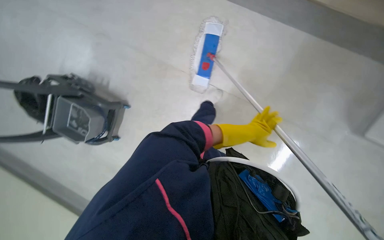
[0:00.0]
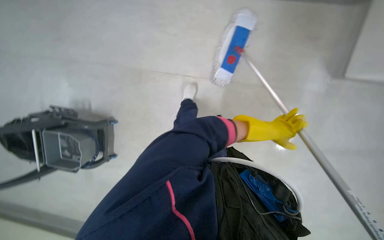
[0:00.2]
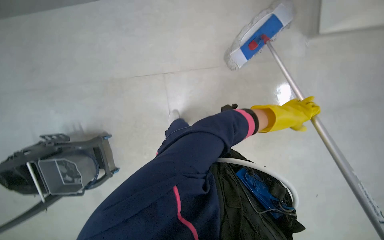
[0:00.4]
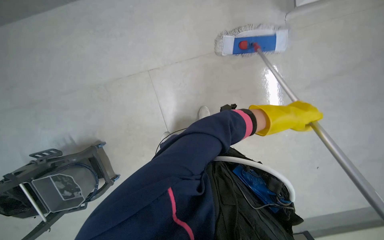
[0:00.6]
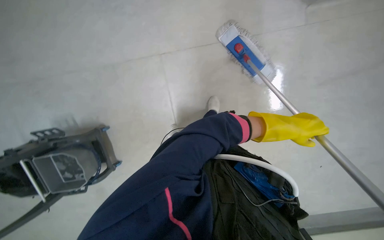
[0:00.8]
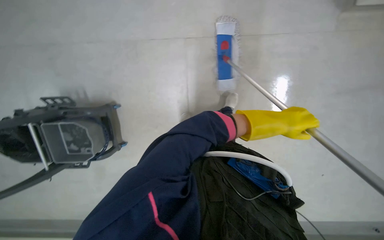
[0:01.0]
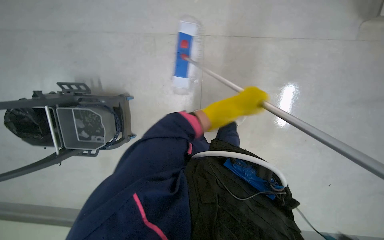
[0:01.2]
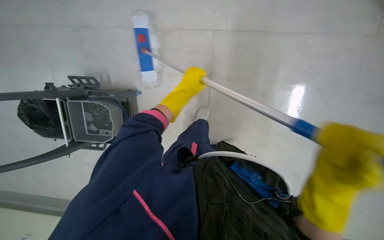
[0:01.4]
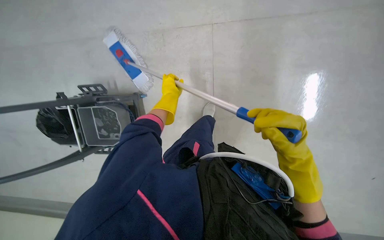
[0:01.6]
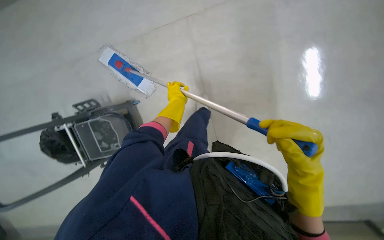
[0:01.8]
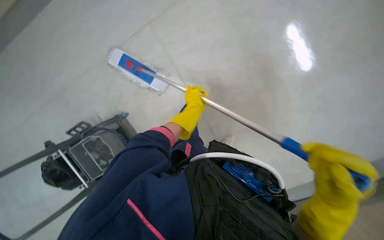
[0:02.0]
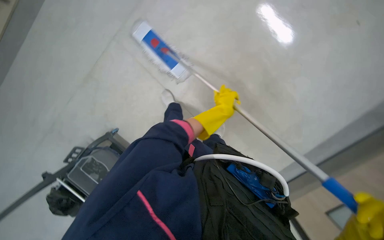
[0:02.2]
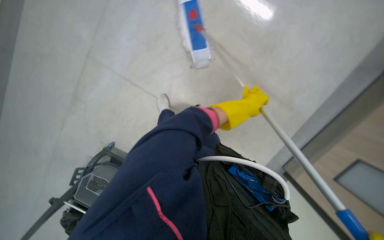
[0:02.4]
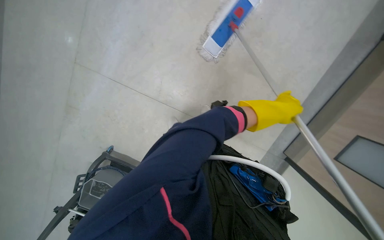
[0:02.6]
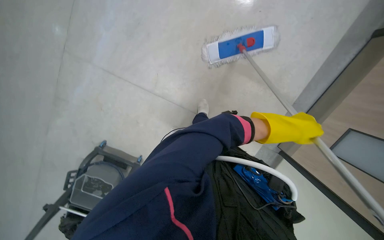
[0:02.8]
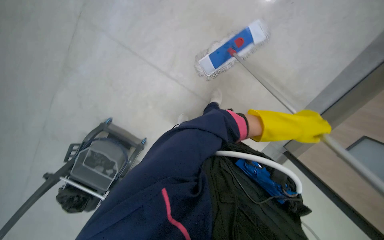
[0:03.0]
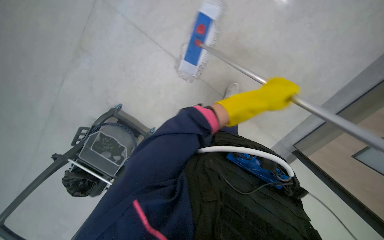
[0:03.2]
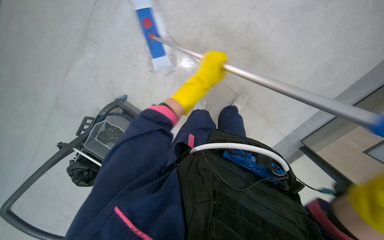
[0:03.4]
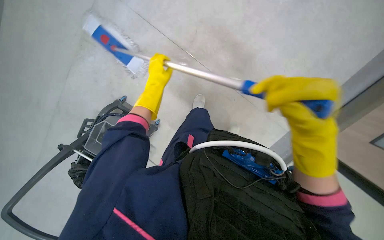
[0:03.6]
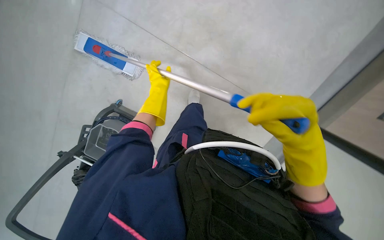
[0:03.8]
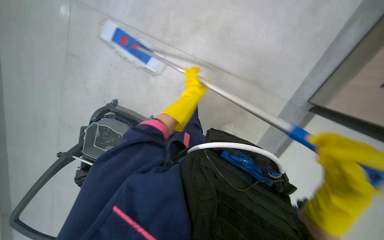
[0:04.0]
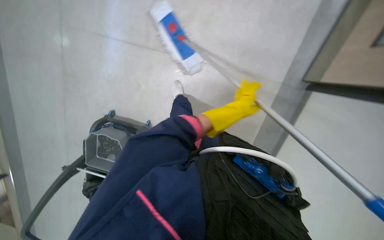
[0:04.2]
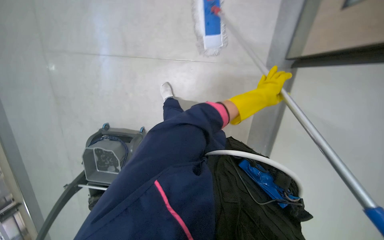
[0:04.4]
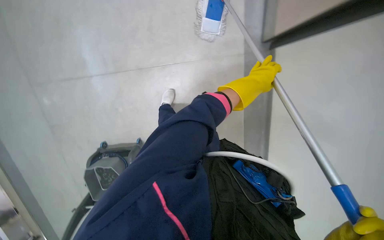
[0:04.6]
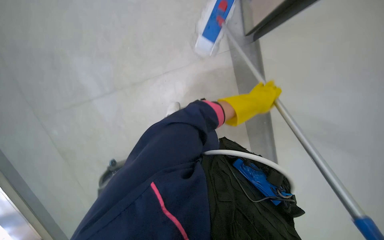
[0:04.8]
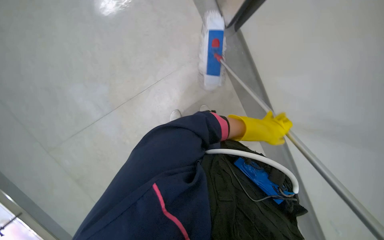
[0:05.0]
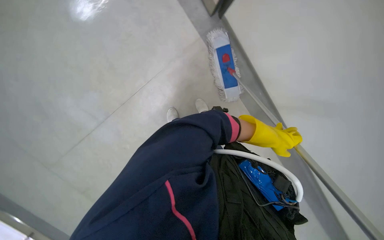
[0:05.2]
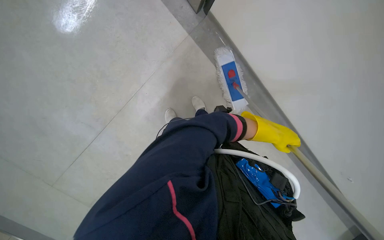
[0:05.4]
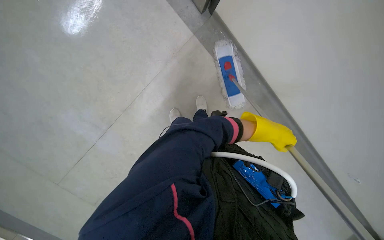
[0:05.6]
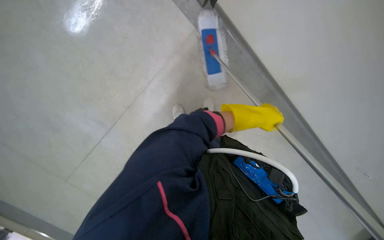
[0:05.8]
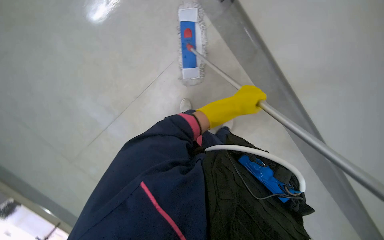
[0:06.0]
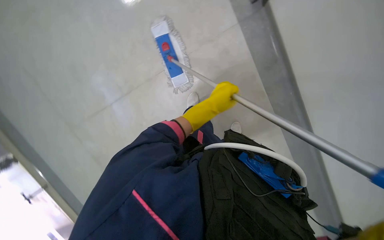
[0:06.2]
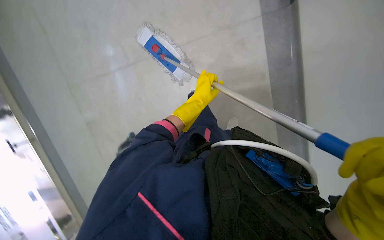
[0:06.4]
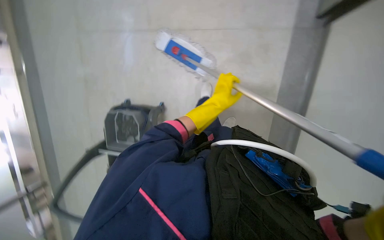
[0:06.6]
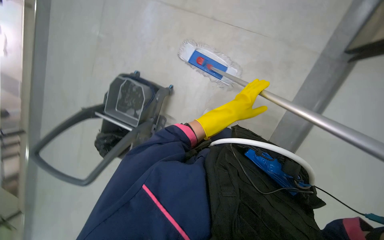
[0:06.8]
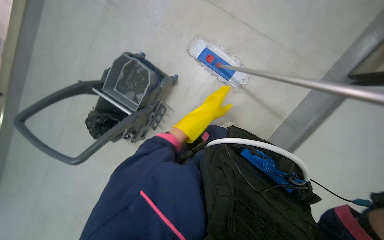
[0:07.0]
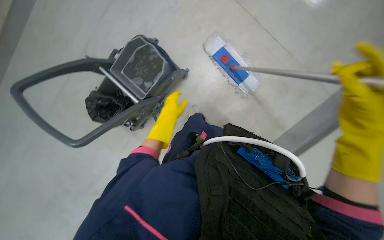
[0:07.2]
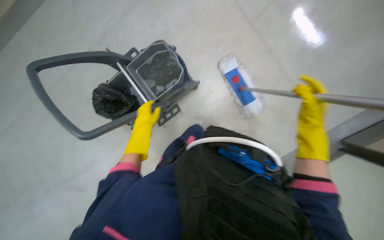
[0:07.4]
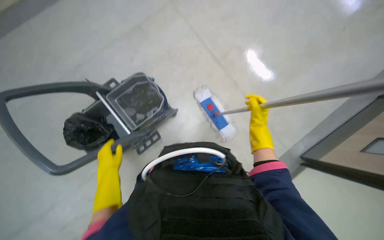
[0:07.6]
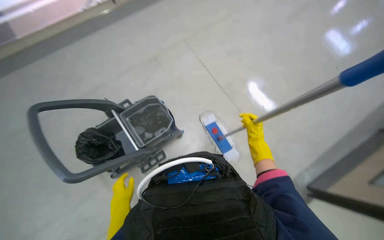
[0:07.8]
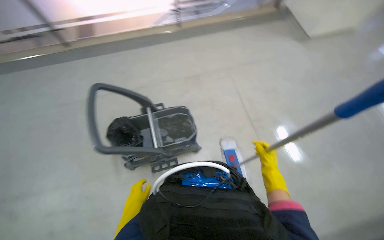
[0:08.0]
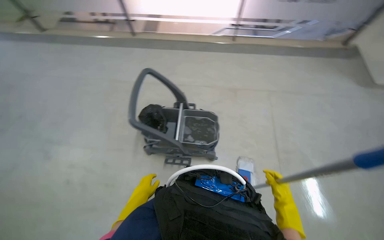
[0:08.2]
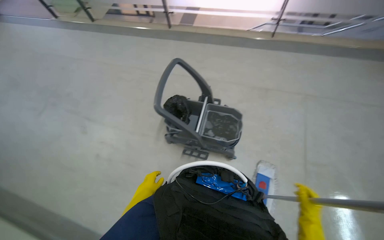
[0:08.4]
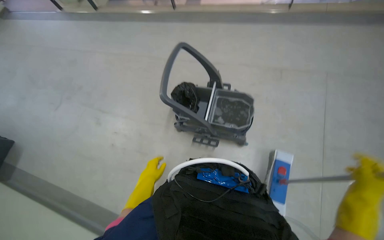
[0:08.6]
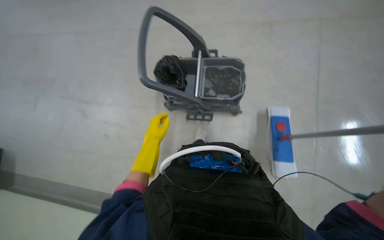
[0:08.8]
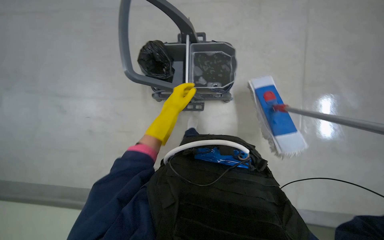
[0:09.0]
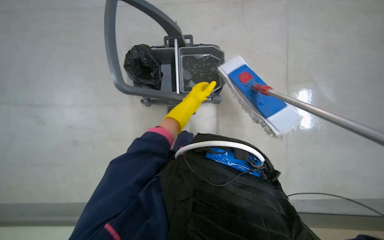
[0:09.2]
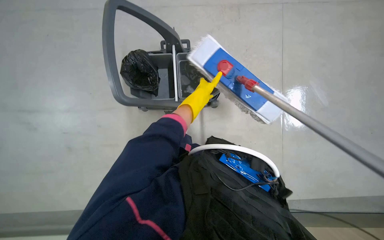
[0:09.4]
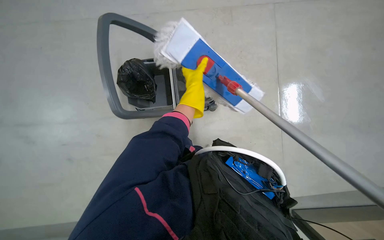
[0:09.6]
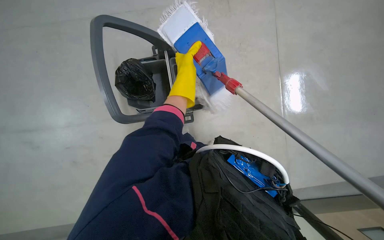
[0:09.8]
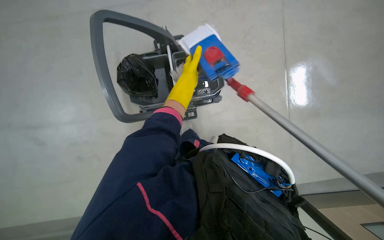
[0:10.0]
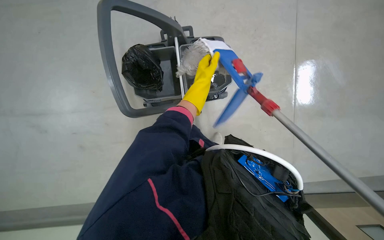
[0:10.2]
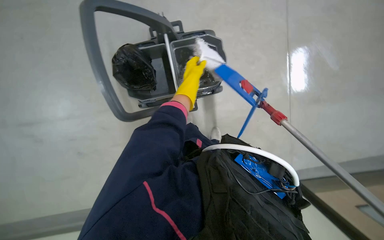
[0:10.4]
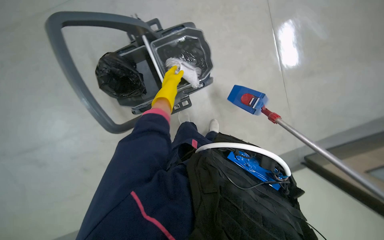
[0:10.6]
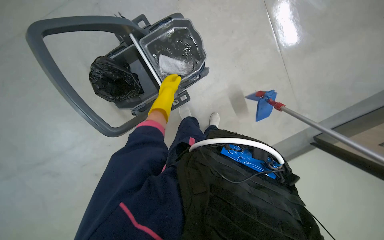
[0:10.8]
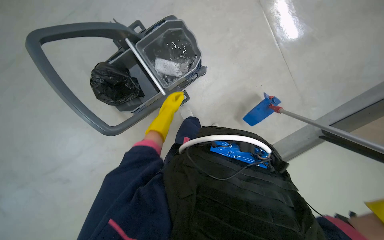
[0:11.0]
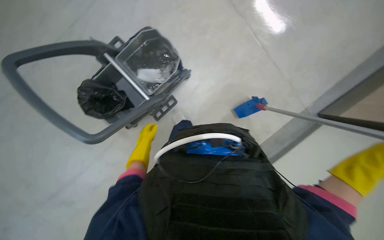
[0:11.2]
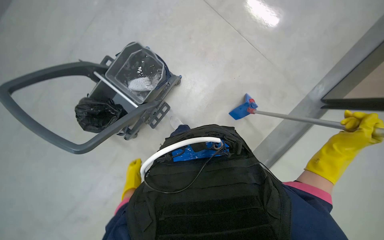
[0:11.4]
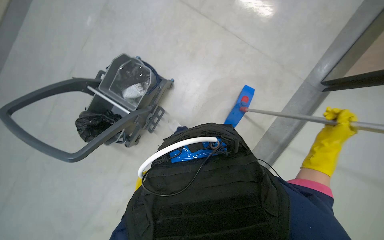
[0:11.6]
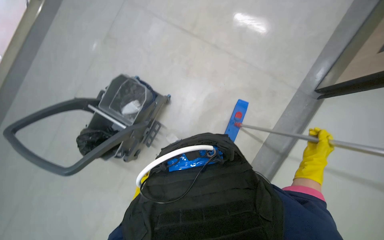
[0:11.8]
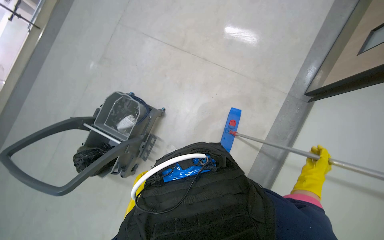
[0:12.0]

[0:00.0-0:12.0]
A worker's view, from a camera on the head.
Job: mopping floor.
The whole recording: Mopping floor with flat mop. The worker mops the floor using a flat mop and a cleaning cart.
0:00.0 to 0:01.6: Everything in view rotates roughly 30 degrees clockwise.
0:03.0 to 0:04.4: The left hand moves roughly 40 cm to the left and comes back.
0:07.6 to 0:09.0: The wearer looks about 45 degrees further to the left.
0:09.0 to 0:10.4: The left hand heads up the picture and to the right, covering some 10 cm.
0:10.4 to 0:12.0: Everything in view rotates roughly 50 degrees counterclockwise.

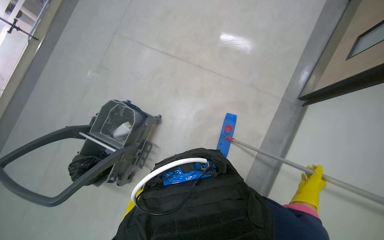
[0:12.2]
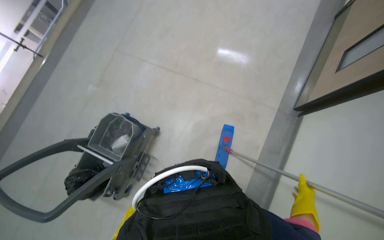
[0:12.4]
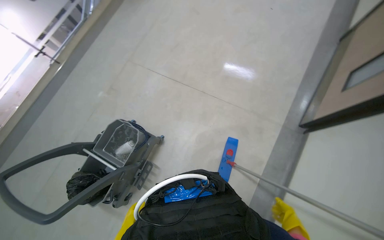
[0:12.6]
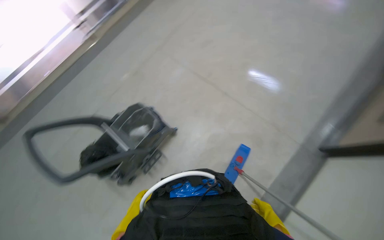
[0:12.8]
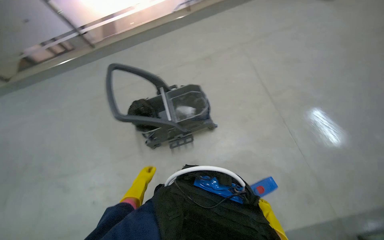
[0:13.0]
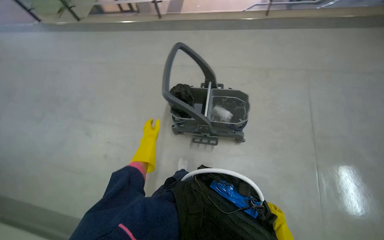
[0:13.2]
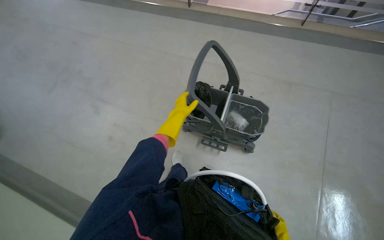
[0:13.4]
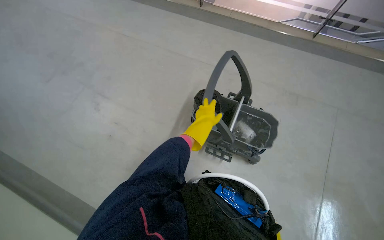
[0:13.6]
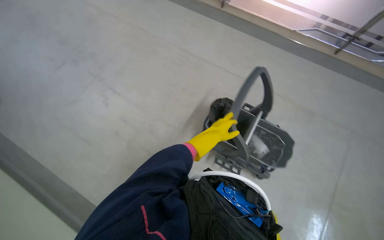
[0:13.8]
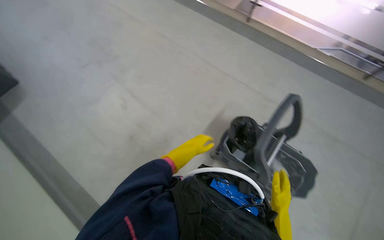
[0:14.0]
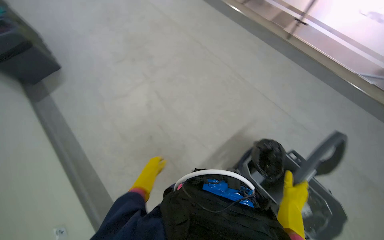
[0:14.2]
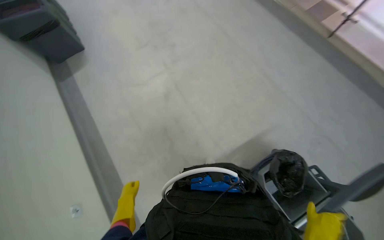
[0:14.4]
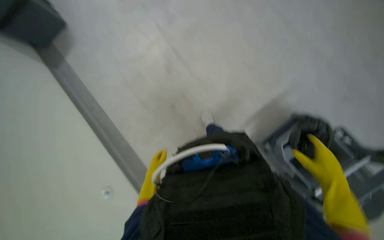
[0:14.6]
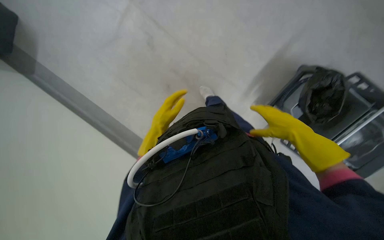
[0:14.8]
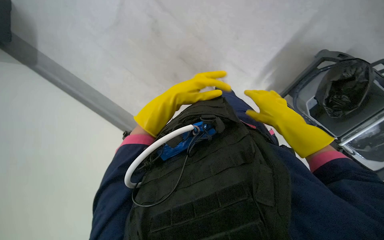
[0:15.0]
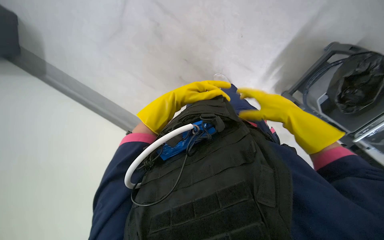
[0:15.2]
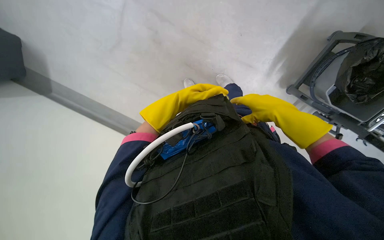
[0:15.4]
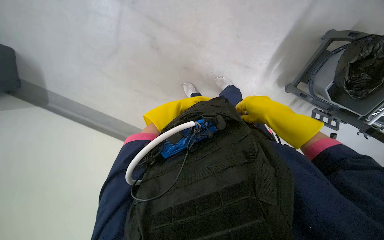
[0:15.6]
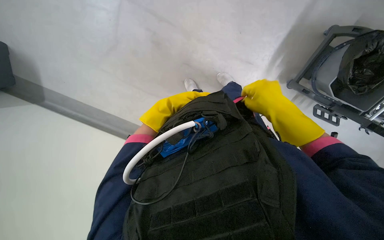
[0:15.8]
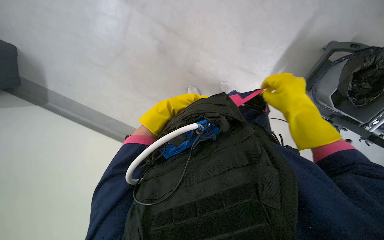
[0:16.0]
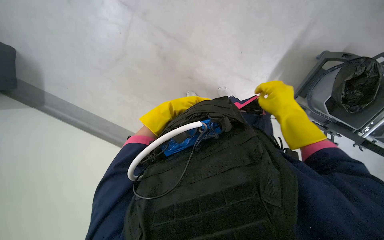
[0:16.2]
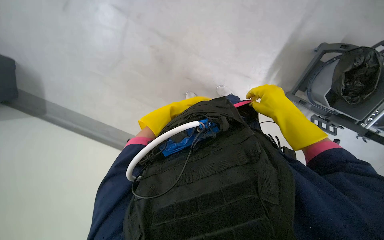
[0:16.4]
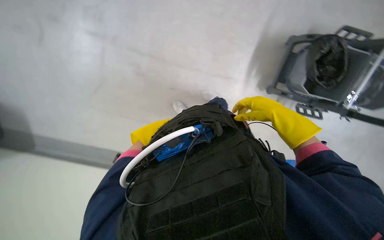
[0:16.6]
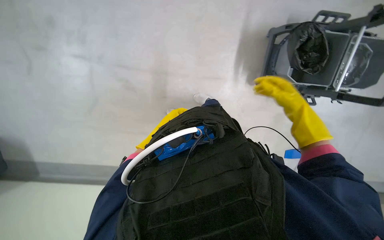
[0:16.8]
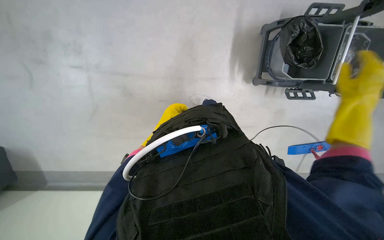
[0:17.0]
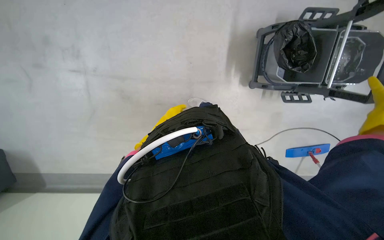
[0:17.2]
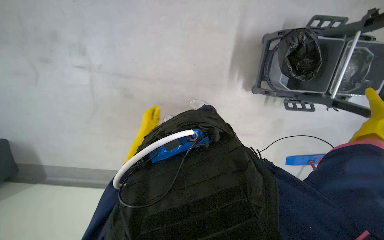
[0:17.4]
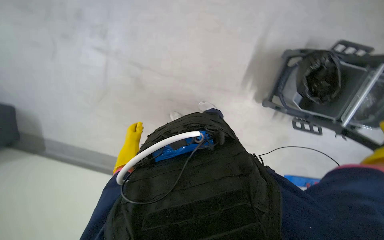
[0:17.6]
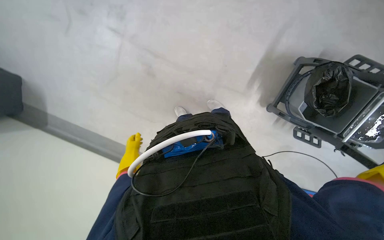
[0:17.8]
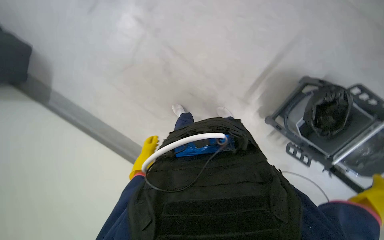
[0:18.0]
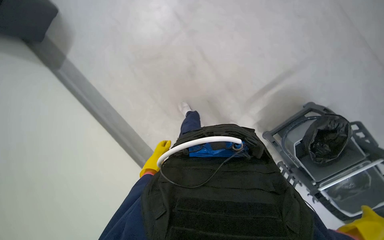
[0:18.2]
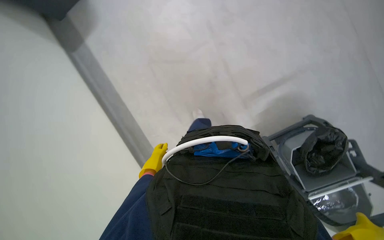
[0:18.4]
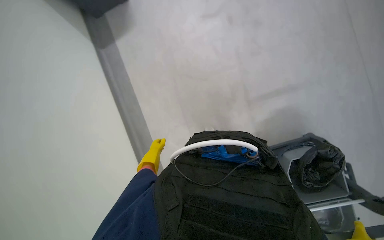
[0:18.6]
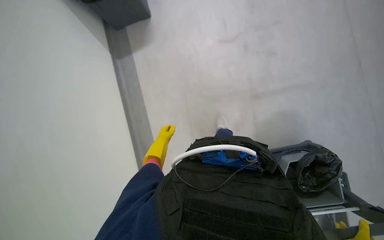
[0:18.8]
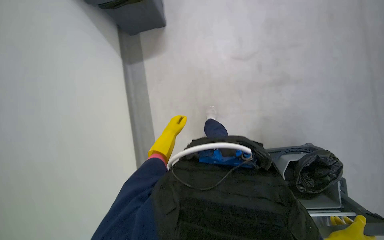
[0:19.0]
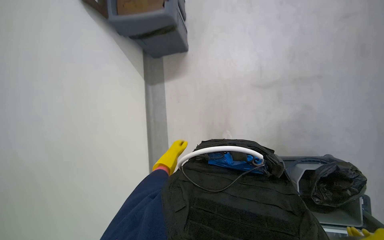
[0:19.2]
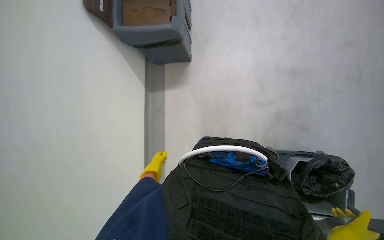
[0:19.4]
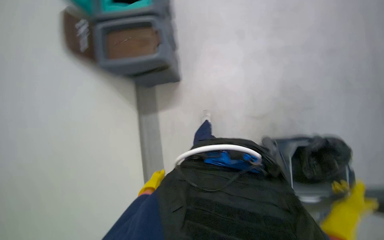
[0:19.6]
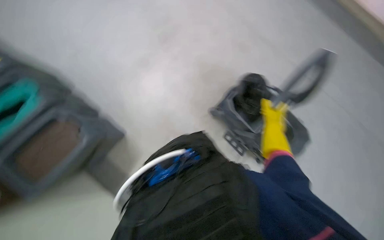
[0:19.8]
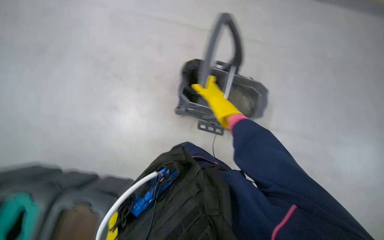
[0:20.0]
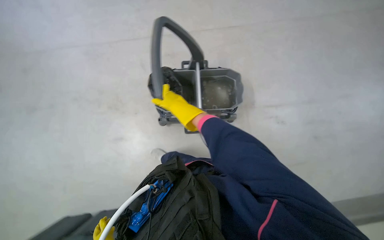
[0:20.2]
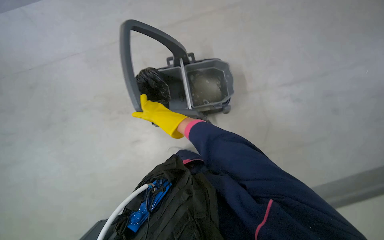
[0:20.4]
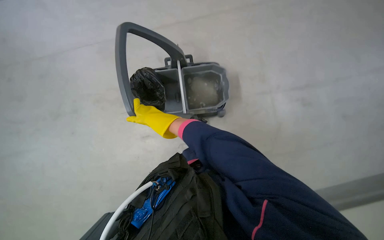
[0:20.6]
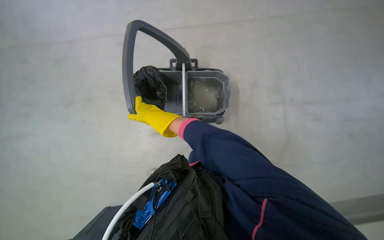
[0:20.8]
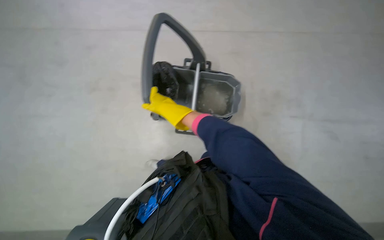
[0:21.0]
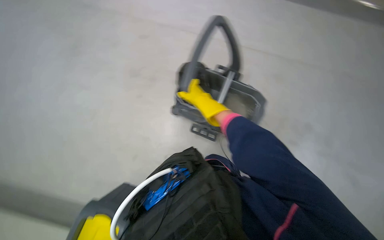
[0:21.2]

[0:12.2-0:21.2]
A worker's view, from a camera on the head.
Job: mopping floor.
The whole recording: Mopping floor with flat mop. The worker mops the floor using a flat mop and a cleaning cart.
0:12.2 to 0:13.8: The camera is carried roughly 60 cm. The wearer looks some 95 degrees further to the left.
0:13.8 to 0:15.2: The camera is carried approximately 50 cm. The head rotates approximately 30 degrees to the left. The view tilts some 20 degrees downward.
0:15.2 to 0:16.6: The left hand heads to the left and farther from the camera, covering roughly 15 cm.
0:16.6 to 0:18.2: Everything in view rotates some 25 degrees clockwise.
